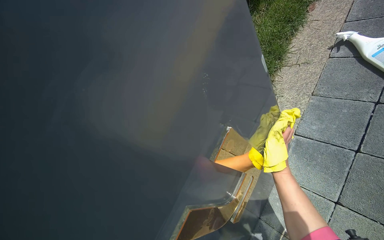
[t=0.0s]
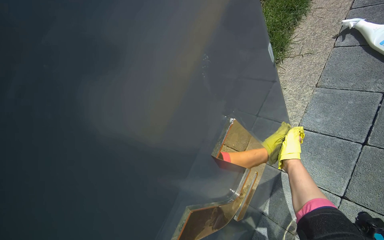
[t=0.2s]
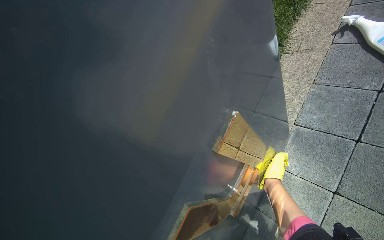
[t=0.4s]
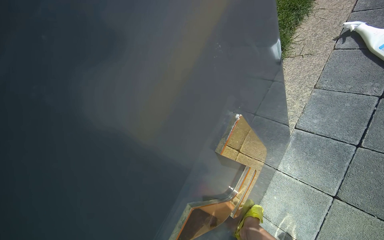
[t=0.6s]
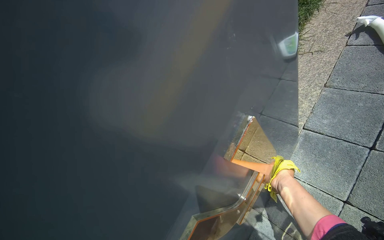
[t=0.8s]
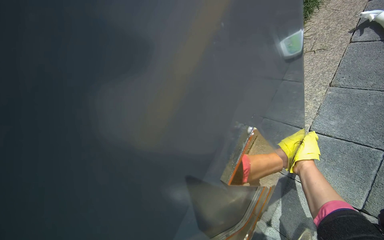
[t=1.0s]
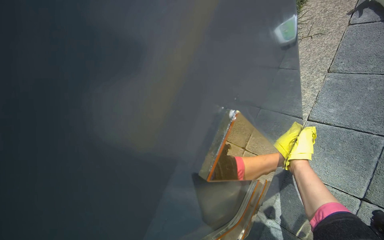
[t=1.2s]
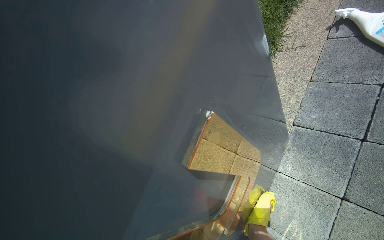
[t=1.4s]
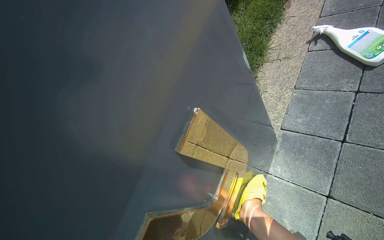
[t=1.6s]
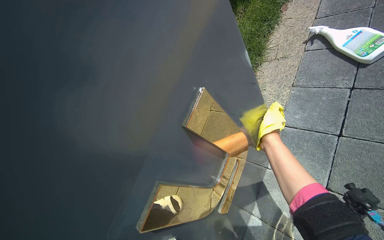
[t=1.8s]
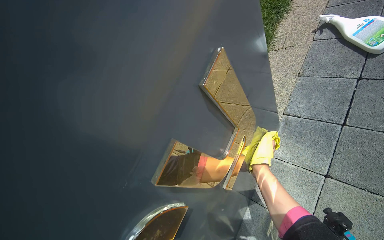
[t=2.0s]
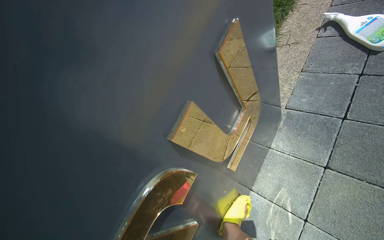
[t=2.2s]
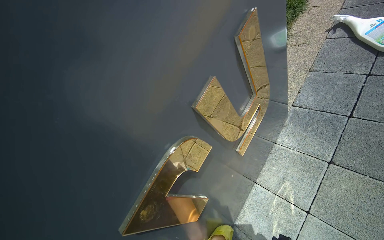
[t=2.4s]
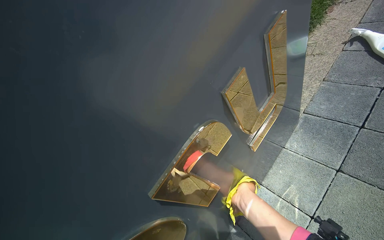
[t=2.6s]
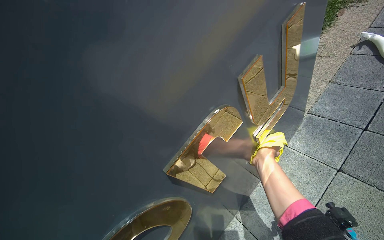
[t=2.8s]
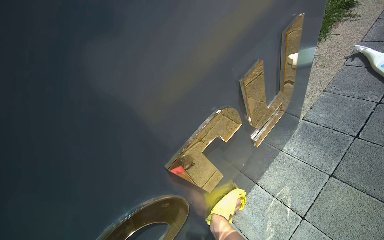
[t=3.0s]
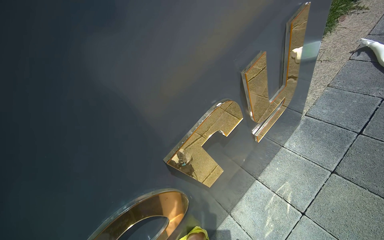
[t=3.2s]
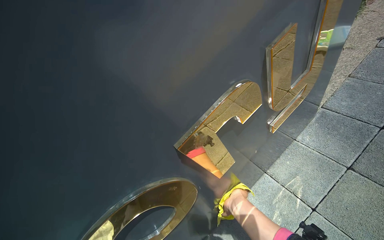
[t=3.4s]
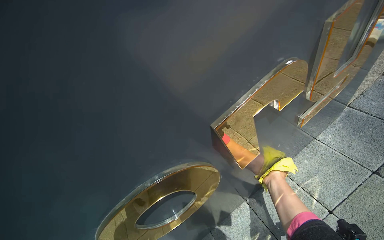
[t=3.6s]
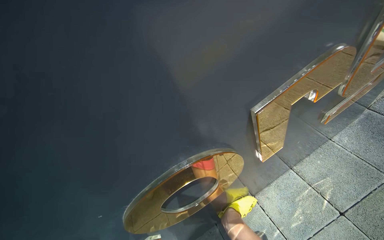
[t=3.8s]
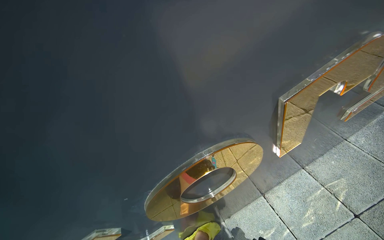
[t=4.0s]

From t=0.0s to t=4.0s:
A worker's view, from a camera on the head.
Job: wiping surfaces.
The whole recording: Cleaning dormitory sign. The worker cleans the golden letters and top surface of the dormitory sign with a cloth and spray.
From t=1.4s to t=2.6s: The right hand is displaced to the left by approximately 25 cm, and goes up the picture and returns, some 10 cm each way.

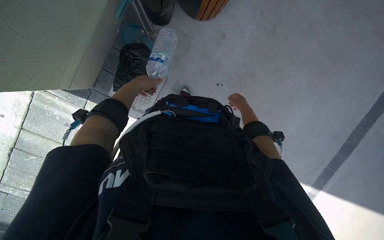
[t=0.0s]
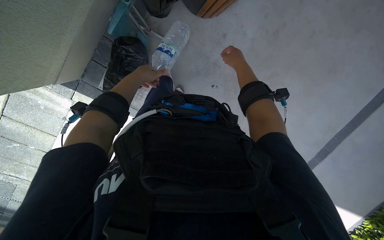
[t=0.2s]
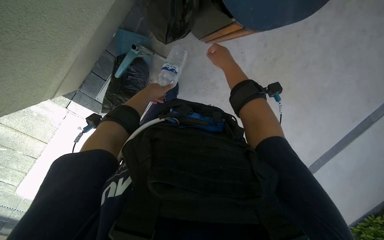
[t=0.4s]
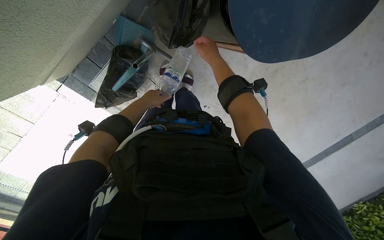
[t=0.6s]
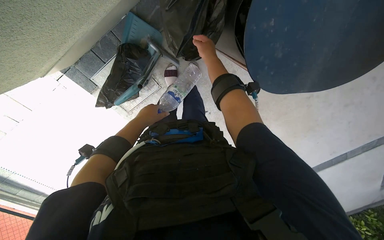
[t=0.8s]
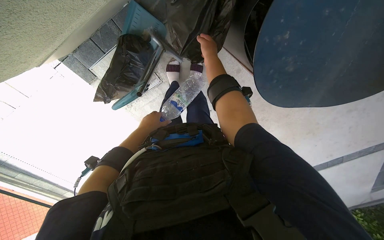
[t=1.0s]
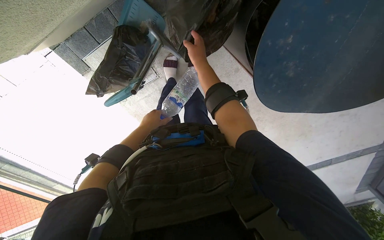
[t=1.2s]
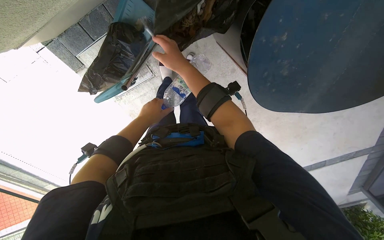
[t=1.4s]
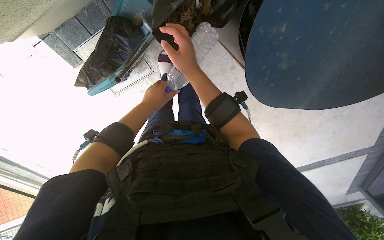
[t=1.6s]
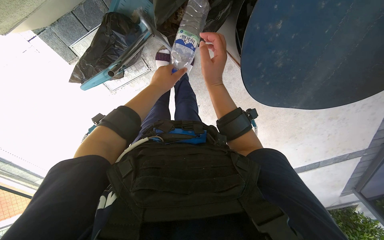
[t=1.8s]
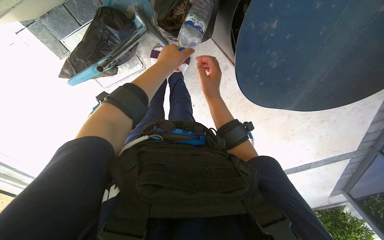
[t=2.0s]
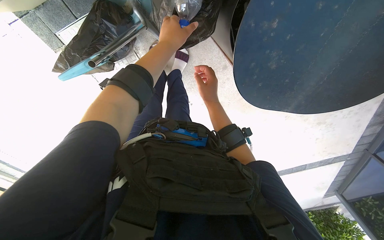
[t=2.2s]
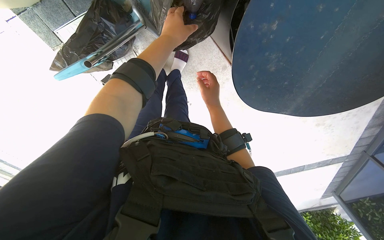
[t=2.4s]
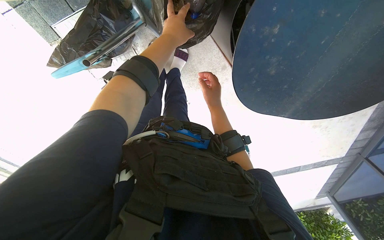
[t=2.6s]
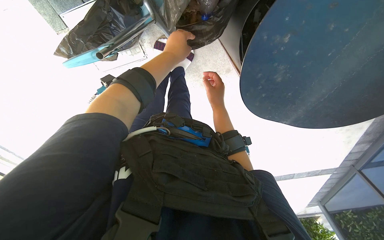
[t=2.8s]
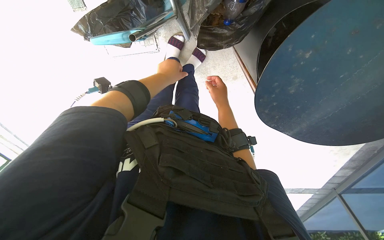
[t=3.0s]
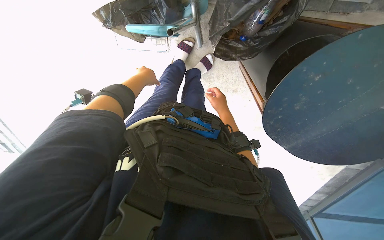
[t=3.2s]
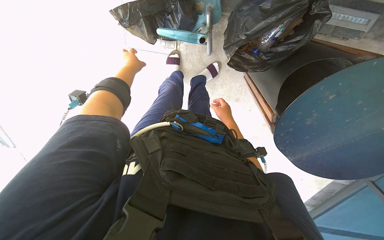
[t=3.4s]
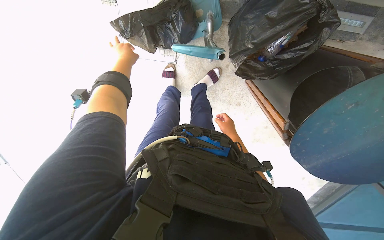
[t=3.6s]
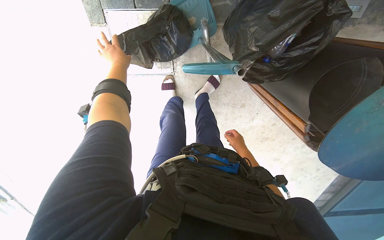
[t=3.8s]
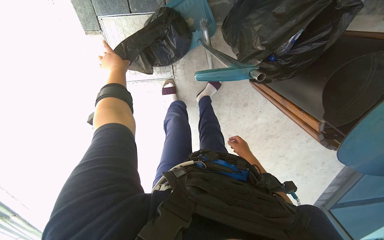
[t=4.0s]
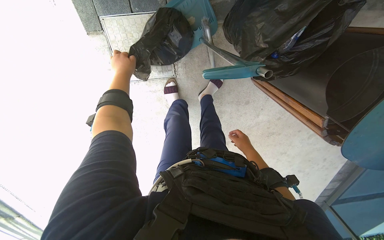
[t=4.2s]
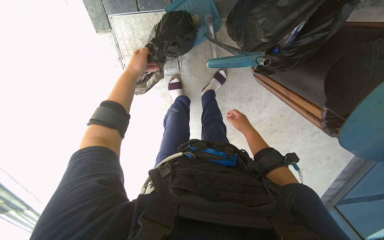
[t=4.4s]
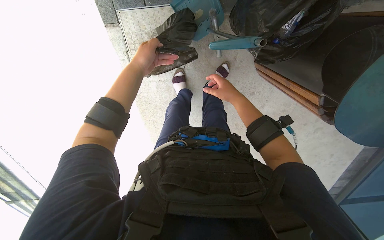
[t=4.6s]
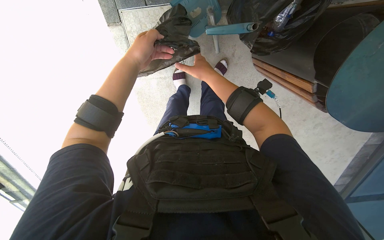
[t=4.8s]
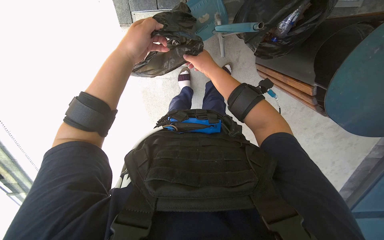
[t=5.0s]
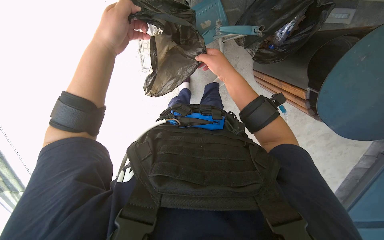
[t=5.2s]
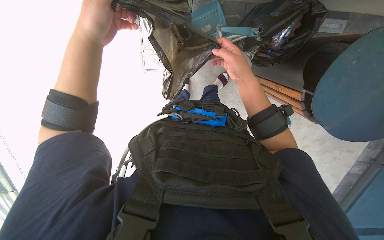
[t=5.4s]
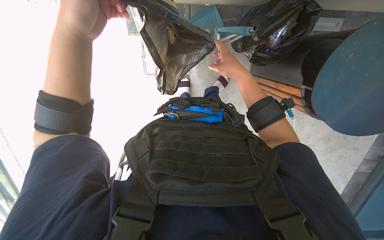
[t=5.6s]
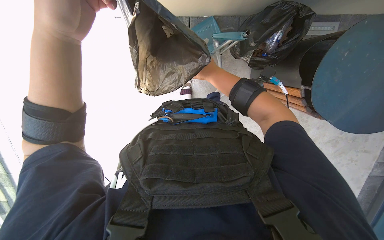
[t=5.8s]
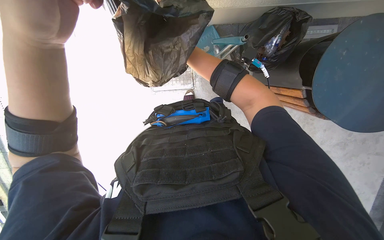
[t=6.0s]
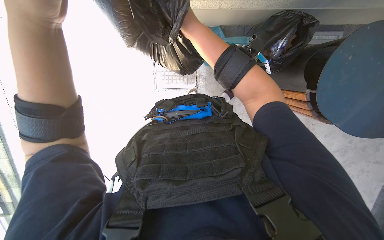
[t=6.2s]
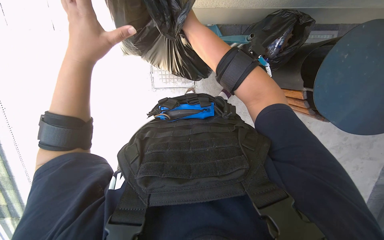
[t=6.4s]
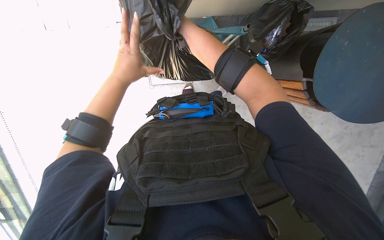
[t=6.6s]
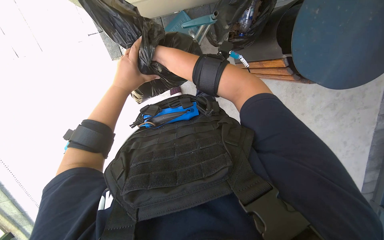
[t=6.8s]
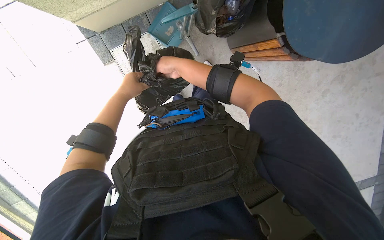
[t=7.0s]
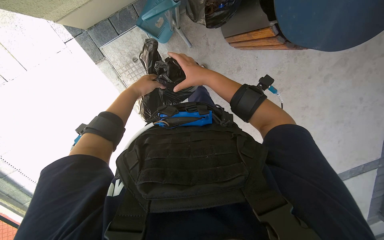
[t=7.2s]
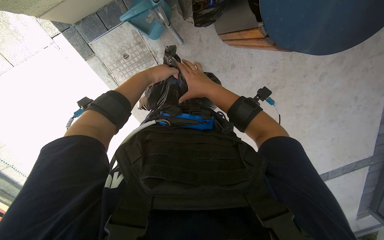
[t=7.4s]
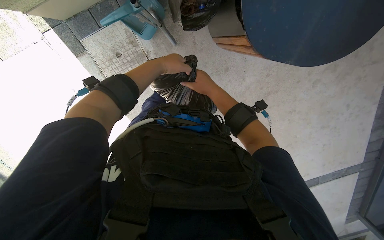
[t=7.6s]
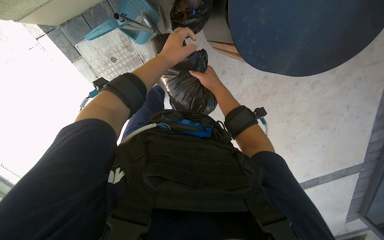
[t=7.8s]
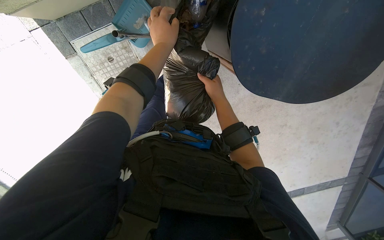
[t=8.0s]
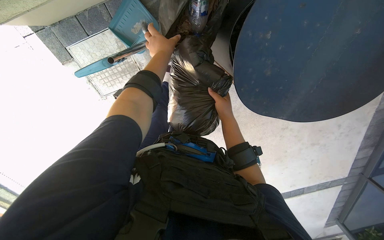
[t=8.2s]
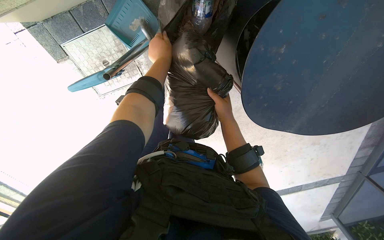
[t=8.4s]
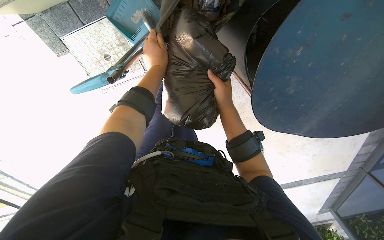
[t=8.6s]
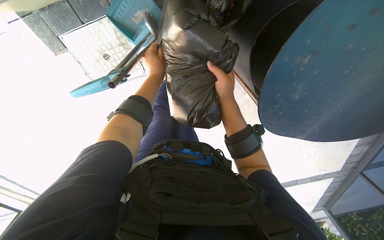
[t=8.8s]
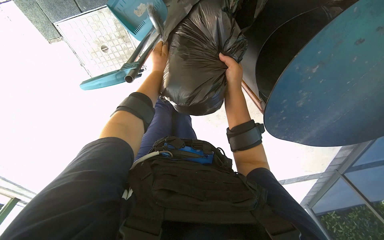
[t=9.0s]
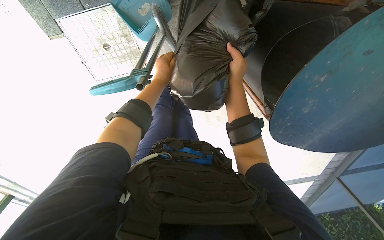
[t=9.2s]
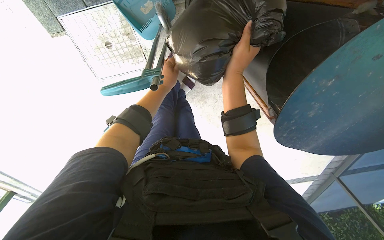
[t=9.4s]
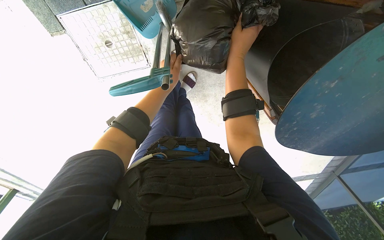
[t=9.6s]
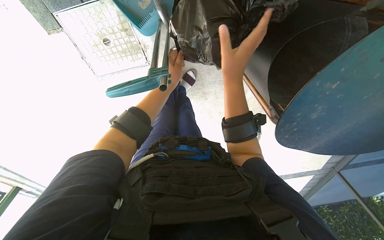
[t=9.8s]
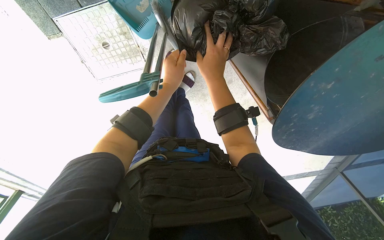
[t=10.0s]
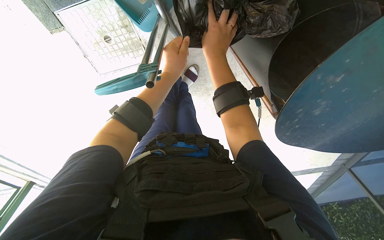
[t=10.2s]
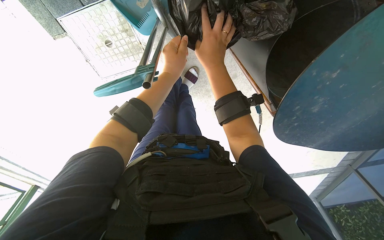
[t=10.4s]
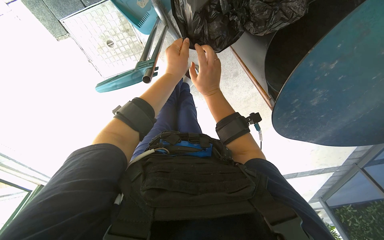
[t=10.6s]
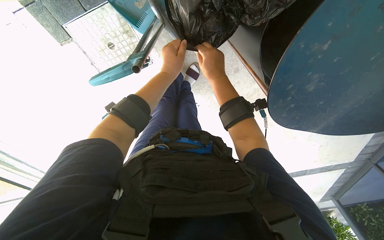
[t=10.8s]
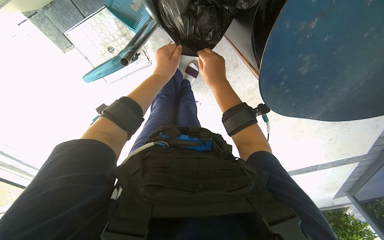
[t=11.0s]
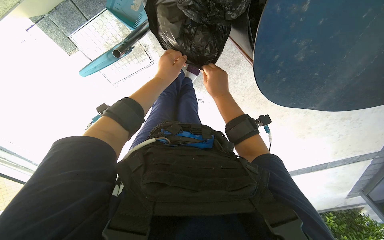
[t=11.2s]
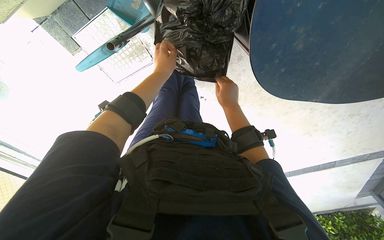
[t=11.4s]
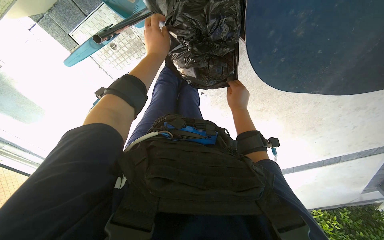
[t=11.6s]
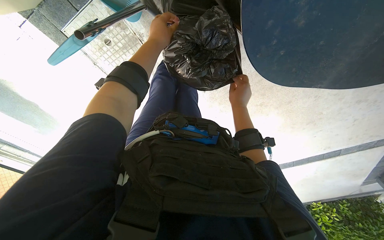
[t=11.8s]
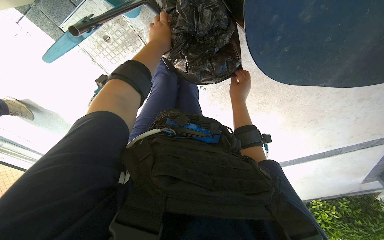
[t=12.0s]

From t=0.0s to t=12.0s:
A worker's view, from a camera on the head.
Job: managing trash.
The whole recording: Disposing of trash. The worker disposes of a water bottle and adjusts a trash bag in a bin.
From t=0.0s to t=1.6s: The right hand moves nearer and farther over about 30 cm, changing direction 2 times.
From t=1.6s to t=3.0s: The right hand travels farther from the camera and to the right by some 20 cm.
From t=3.0s to t=4.4s: The left hand is displaced to the left by roughly 35 cm.
From t=4.4s to t=6.0s: The view tilts approximately 15 degrees upward. The right hand shifts approximately 30 cm nearer to the camera and to the left. The left hand heads nearer to the camera, covering about 40 cm.
From t=6.0s to t=7.6s: The view tilts approximately 15 degrees downward. The scene rotates counterclockwise by some 25 degrees. The left hand moves farther from the camera and to the right, about 30 cm.
From t=7.6s to t=9.0s: The left hand travels farther from the camera by some 20 cm.
From t=9.0s to t=10.4s: The right hand swings up and down the picture, roughly 10 cm each way, with 2 reversals. The left hand goes approximately 10 cm nearer to the camera.
From t=10.4s to t=12.0s: The right hand goes roughly 30 cm down the picture, to the right and farther from the camera.

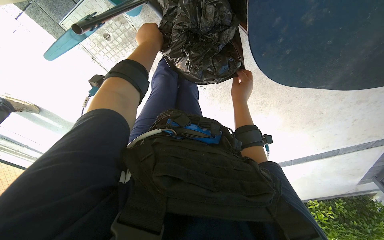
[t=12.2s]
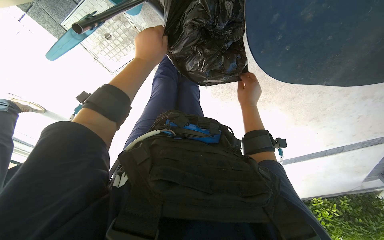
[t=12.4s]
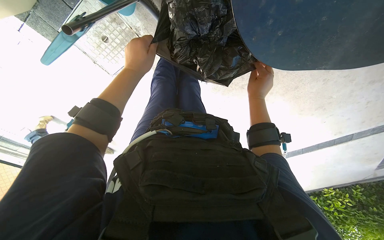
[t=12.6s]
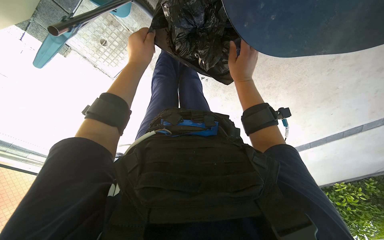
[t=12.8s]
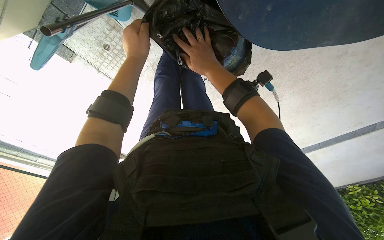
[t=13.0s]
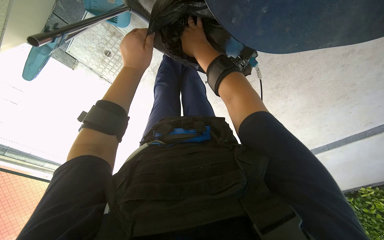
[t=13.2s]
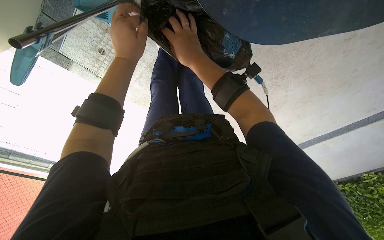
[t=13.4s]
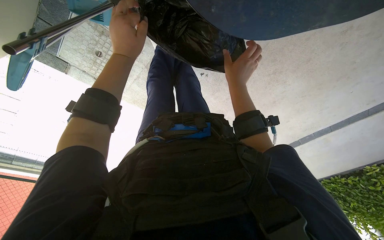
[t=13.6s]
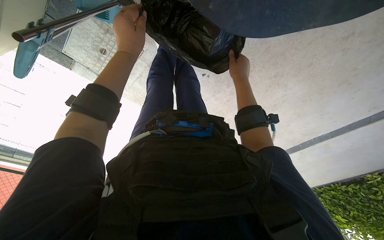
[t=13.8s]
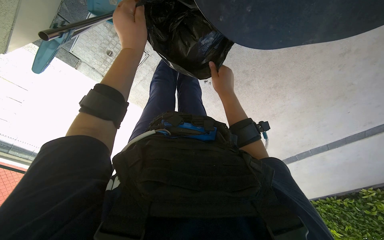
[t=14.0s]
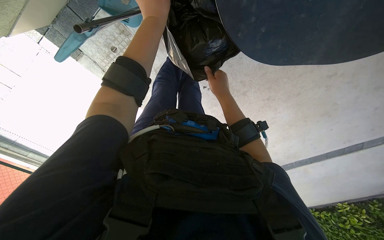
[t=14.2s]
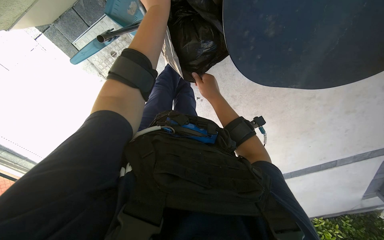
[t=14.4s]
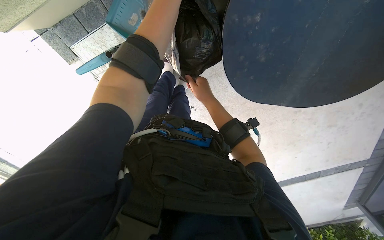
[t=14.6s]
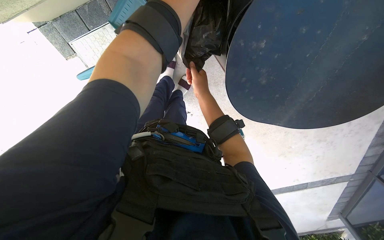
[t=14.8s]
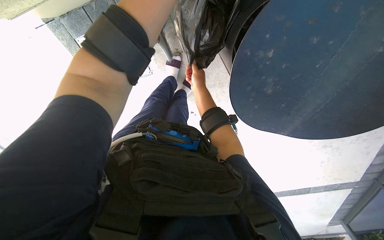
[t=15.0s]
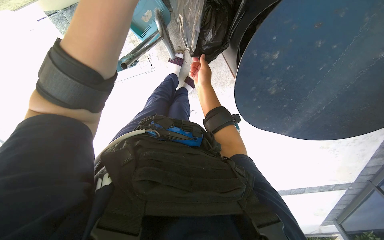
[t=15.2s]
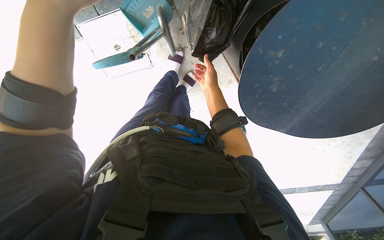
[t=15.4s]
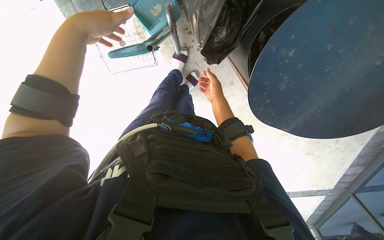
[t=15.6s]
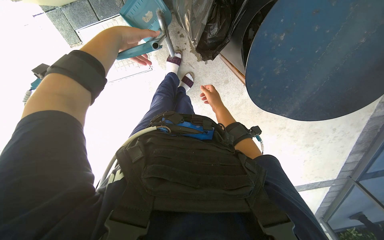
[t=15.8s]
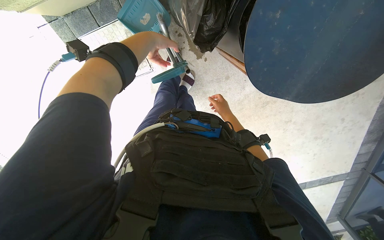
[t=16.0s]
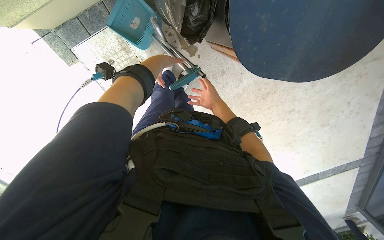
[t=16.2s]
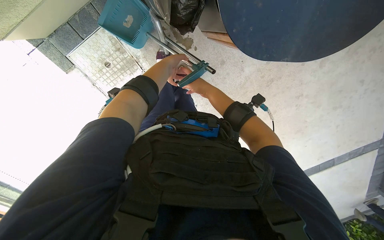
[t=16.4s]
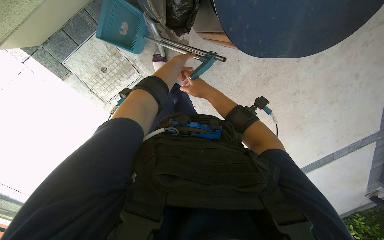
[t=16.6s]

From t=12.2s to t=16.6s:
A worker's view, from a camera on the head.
Job: managing trash.
The whole recording: Disposing of trash. The worker disposes of a water bottle and adjusts a trash bag in a bin.
From t=12.2s to t=13.6s: The right hand moves some 10 cm to the left and comes back.
From t=13.6s to t=15.2s: The right hand shifts about 15 cm to the left.
From t=15.2s to t=16.6s: The right hand is displaced down the picture by roughly 20 cm.
